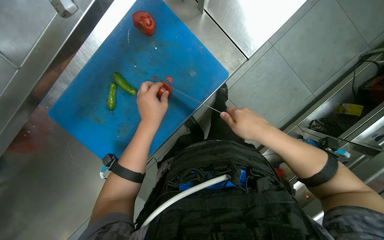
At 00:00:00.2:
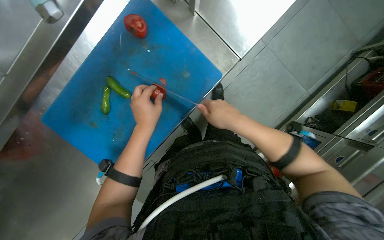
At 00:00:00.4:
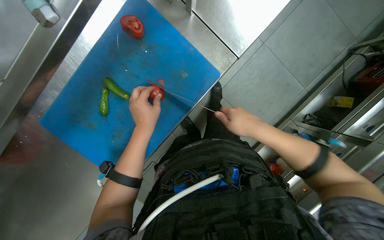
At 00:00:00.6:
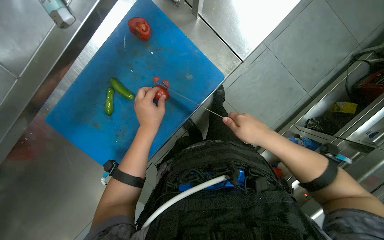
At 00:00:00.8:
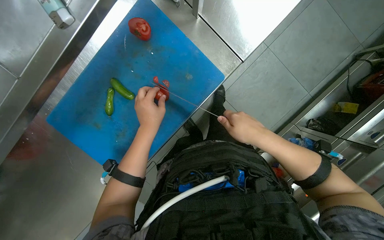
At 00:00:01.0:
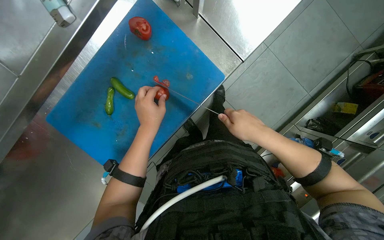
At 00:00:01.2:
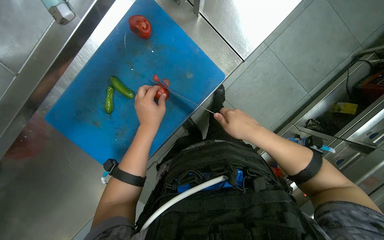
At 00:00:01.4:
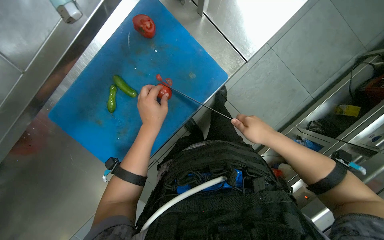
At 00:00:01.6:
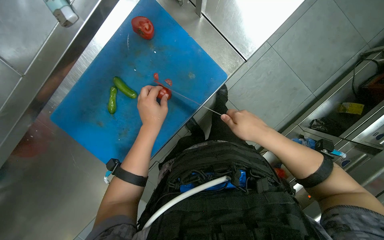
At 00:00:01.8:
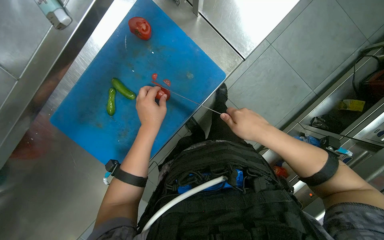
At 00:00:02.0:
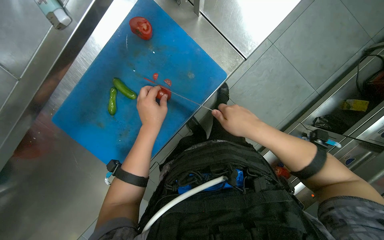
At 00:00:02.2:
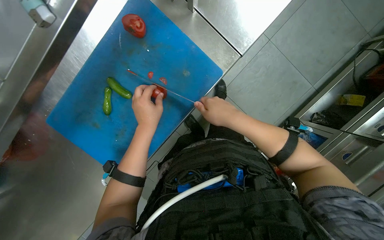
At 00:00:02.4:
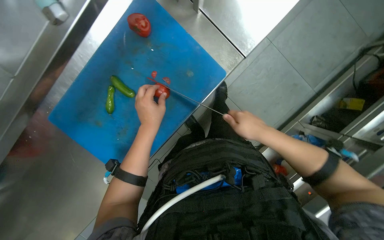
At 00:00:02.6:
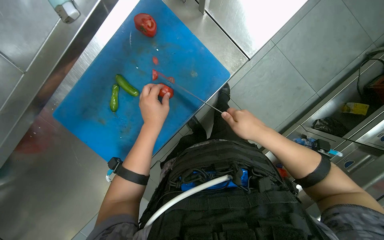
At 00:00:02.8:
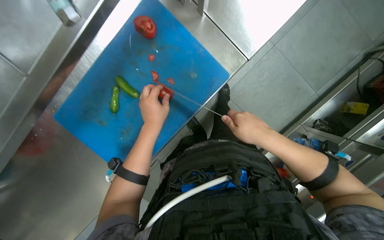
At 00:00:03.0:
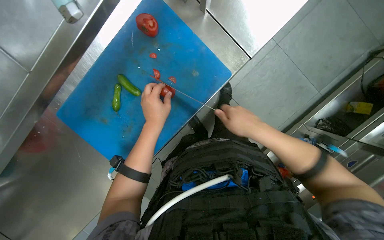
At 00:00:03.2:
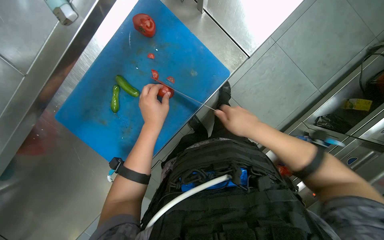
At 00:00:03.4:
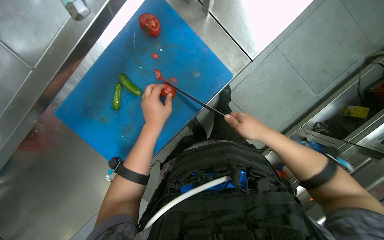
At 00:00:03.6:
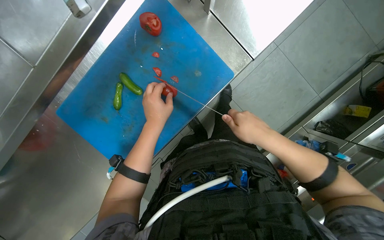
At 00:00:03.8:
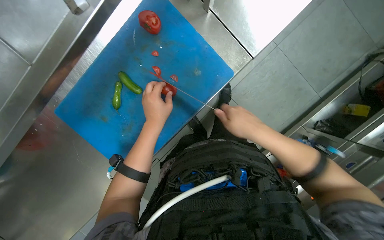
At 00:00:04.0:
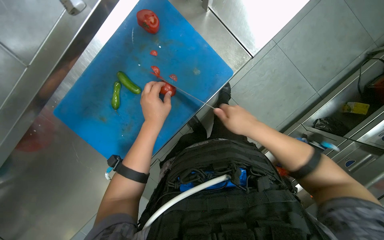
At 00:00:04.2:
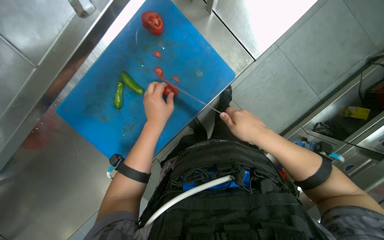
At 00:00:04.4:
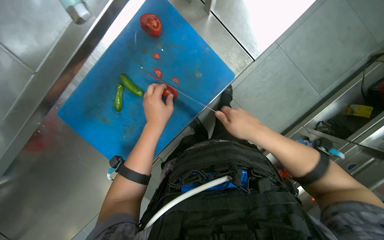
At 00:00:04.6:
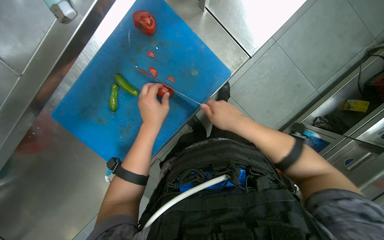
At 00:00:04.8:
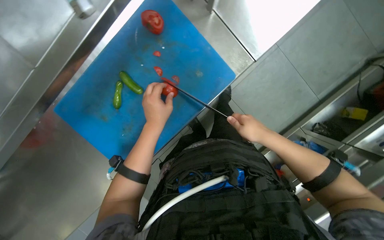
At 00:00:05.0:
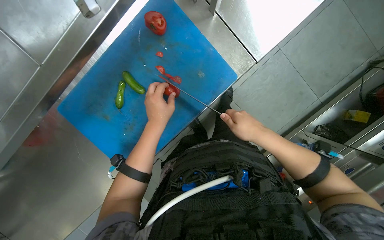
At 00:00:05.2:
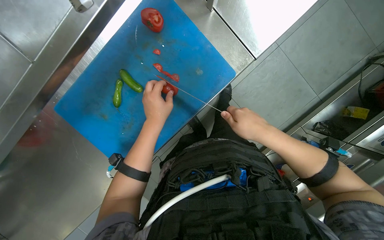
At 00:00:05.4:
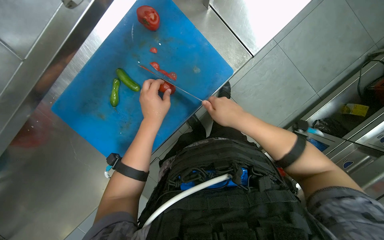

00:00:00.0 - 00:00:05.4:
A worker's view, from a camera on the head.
Job: preparing food.
The whole recording: Slicing tomato on cutting board. The worker slices a red tomato on a blue cutting board with a knife.
00:00:00.0 - 00:00:05.4: The hands are busy where they are.

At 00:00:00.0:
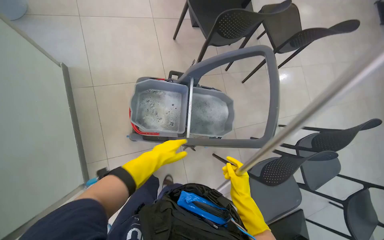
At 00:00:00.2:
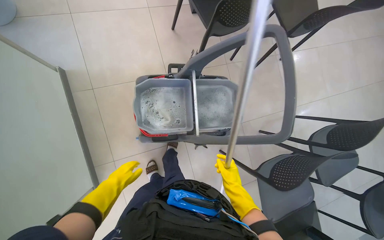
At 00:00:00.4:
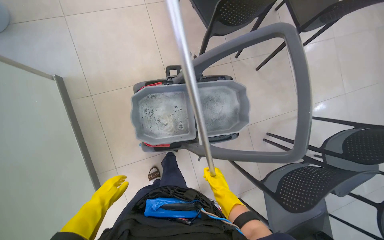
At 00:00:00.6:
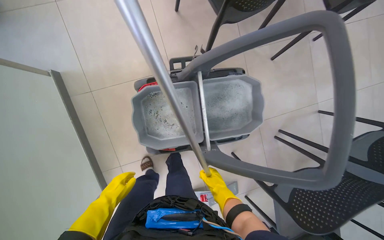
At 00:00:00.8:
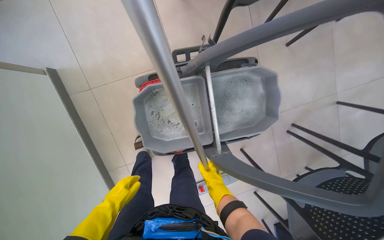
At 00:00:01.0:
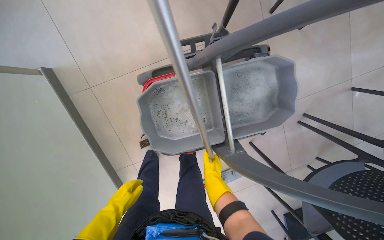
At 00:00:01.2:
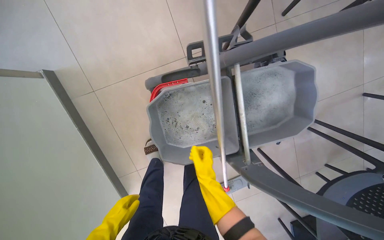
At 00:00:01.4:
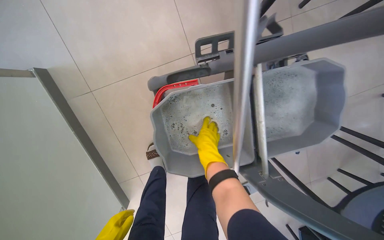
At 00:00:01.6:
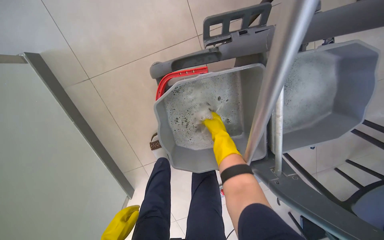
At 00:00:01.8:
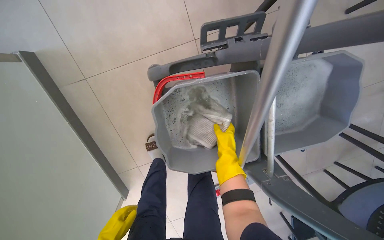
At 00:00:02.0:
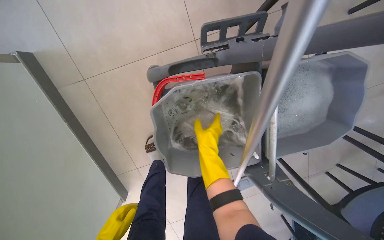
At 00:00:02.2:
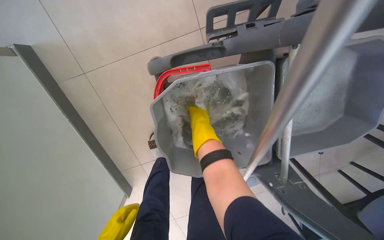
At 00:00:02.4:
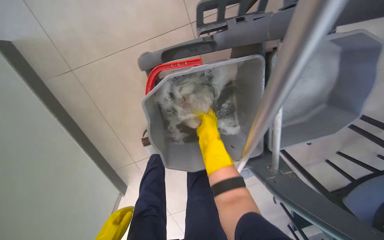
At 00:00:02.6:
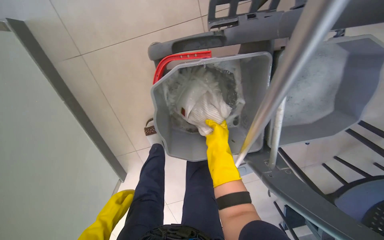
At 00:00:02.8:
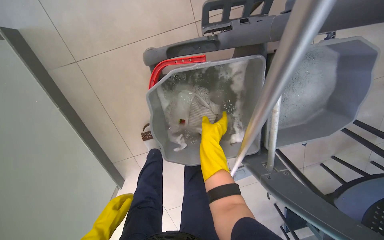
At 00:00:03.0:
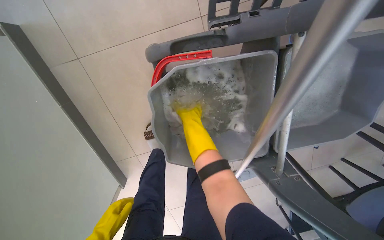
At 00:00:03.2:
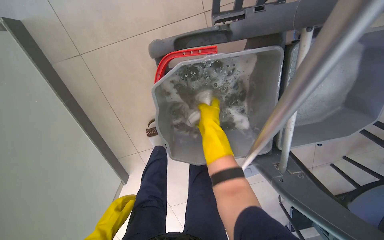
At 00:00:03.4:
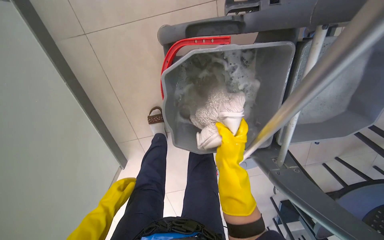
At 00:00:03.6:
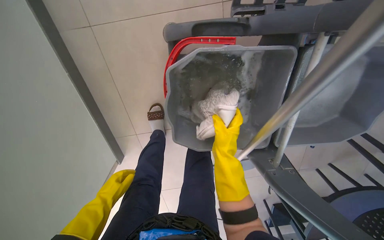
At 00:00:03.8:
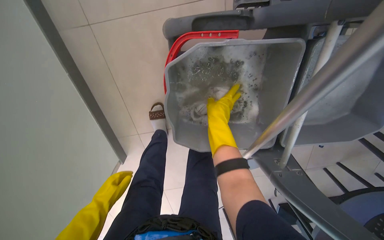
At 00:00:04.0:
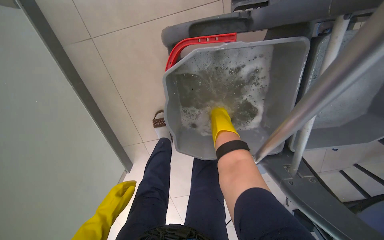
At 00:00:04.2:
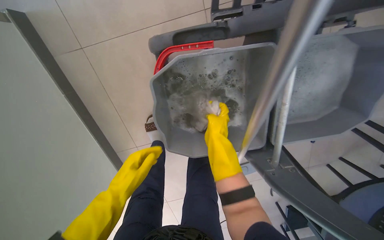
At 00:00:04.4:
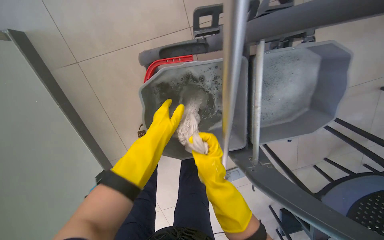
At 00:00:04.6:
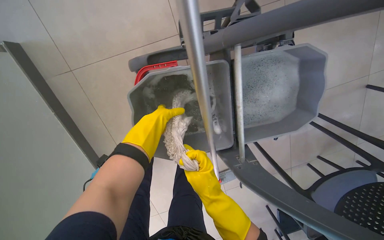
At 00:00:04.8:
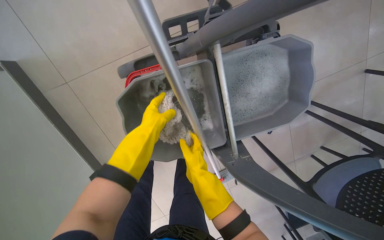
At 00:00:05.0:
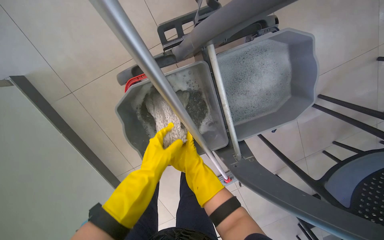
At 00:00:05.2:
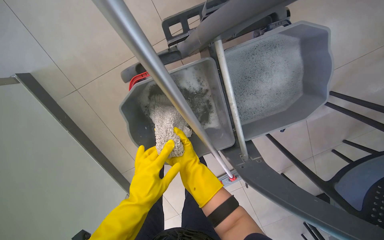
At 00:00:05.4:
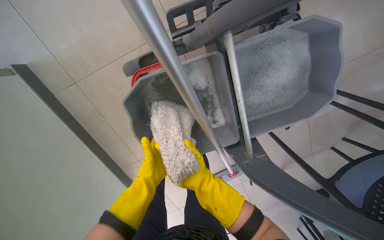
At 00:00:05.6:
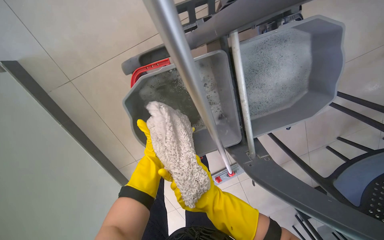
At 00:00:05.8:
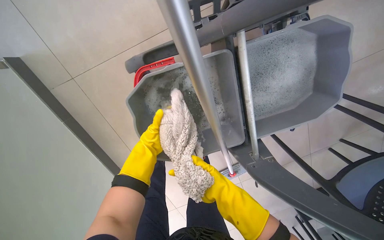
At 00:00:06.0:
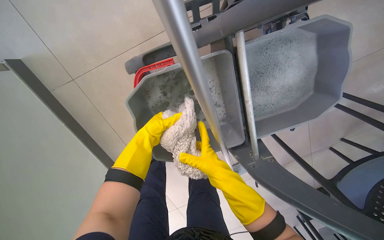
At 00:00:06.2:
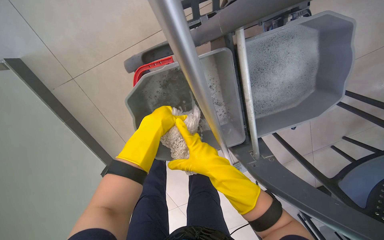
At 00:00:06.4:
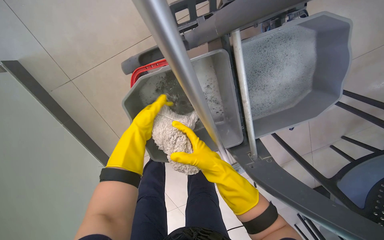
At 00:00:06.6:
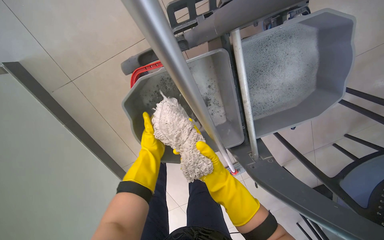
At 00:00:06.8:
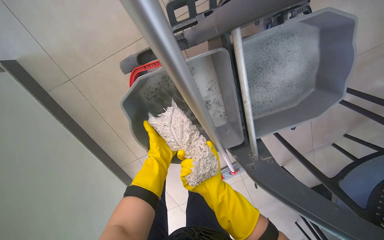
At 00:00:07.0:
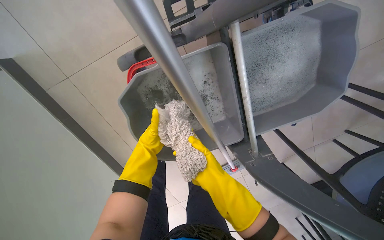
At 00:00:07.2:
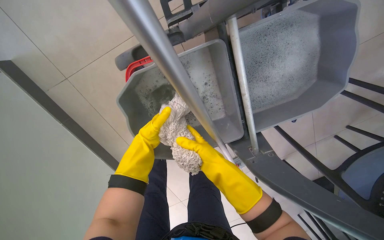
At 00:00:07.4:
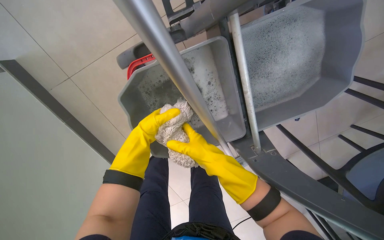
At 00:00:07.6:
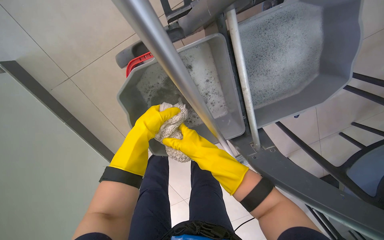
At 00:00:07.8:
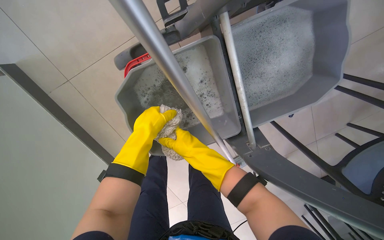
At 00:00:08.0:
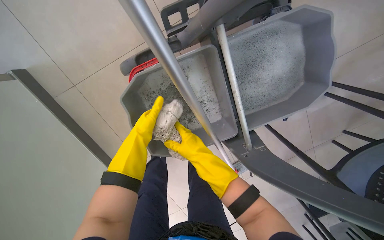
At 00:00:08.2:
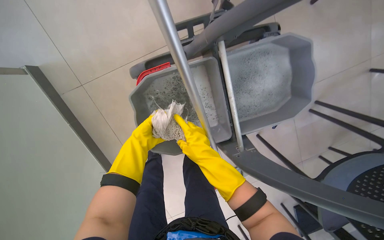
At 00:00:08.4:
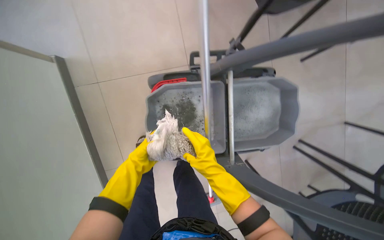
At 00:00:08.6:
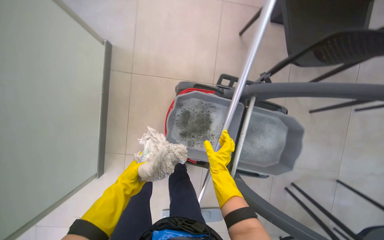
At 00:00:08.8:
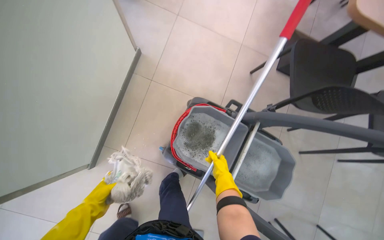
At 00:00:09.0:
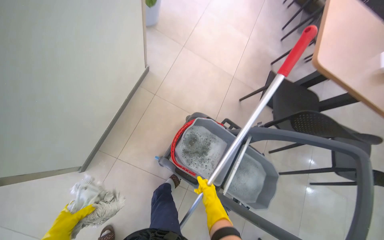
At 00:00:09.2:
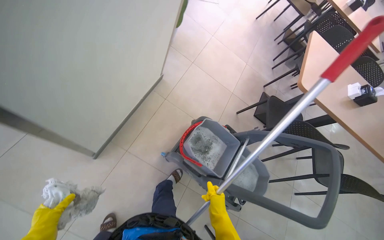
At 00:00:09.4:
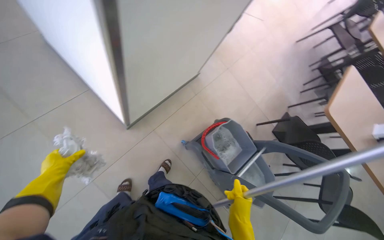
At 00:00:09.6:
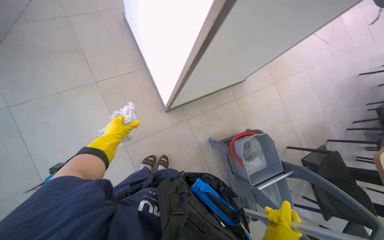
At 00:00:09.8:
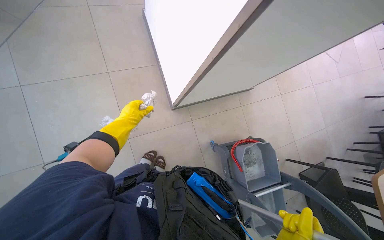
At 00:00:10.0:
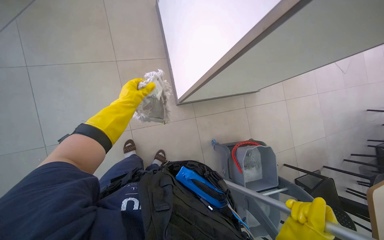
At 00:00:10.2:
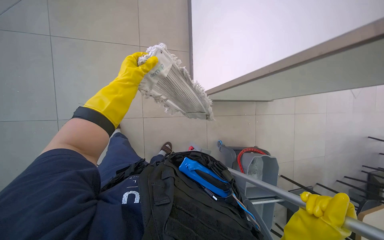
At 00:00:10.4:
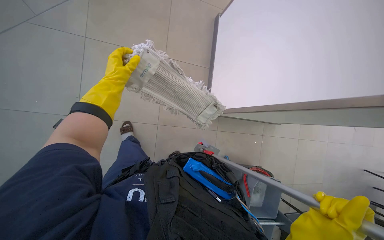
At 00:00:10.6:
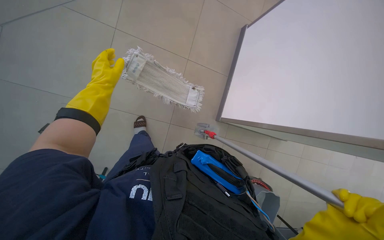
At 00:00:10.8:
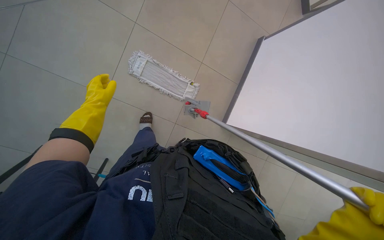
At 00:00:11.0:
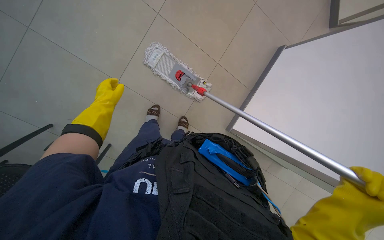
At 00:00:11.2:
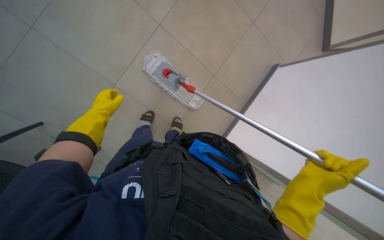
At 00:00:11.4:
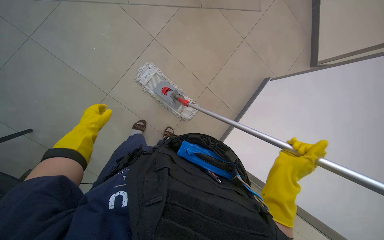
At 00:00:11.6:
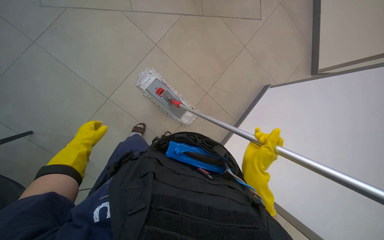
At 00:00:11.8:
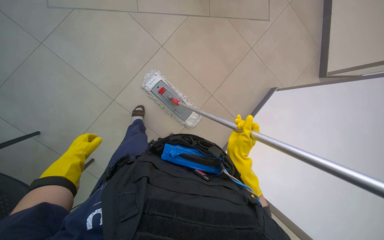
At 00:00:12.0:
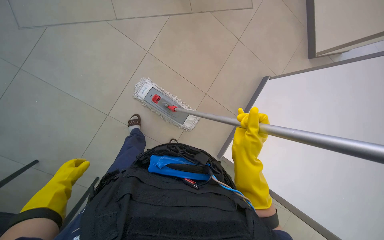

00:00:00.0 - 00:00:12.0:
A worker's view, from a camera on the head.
Job: preparing cleaning supplies.
The whole recording: Managing cleaning equipment and items. The worker detaches a mop head, places it in the cleaning cart, wrings out a cloth, and attaches it to the mop handle.
00:00:00.0 - 00:00:01.6: The wearer moves some 60 cm. The view tips downward by some 25 degrees.
00:00:01.6 - 00:00:03.0: The right hand is displaced to the left by approximately 10 cm.
00:00:03.0 - 00:00:04.4: The right hand moves up and down the picture over roughly 15 cm, changing direction 2 times. The left hand moves to the right and up the picture, roughly 30 cm.
00:00:04.4 - 00:00:06.0: The right hand travels farther from the camera and back again, some 10 cm each way.
00:00:06.0 - 00:00:07.6: The left hand goes nearer and farther, some 15 cm each way, reversing 2 times.
00:00:07.6 - 00:00:09.0: The head travels some 60 cm. The camera sweeps to the right, by some 15 degrees. The view tilts some 45 degrees upward. Everything in view rotates about 55 degrees clockwise.
00:00:09.0 - 00:00:10.4: The camera is carried about 70 cm. The scene turns roughly 60 degrees clockwise in the picture.
00:00:10.4 - 00:00:12.0: The camera pitches upward, by approximately 15 degrees. The left hand goes about 30 cm down the picture.

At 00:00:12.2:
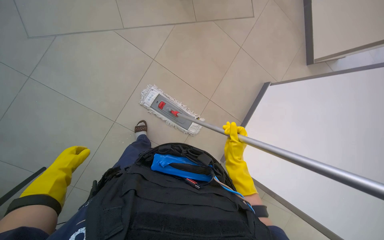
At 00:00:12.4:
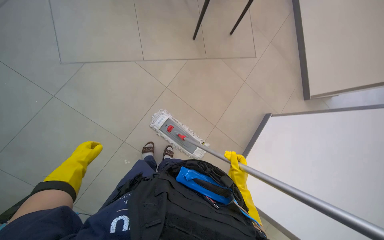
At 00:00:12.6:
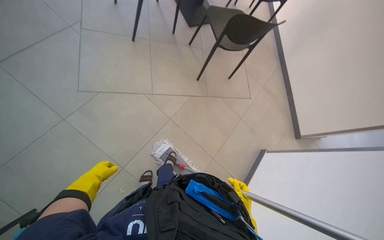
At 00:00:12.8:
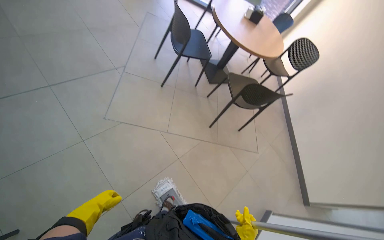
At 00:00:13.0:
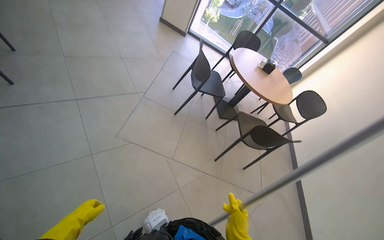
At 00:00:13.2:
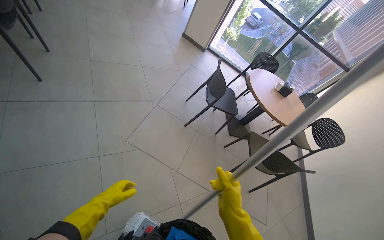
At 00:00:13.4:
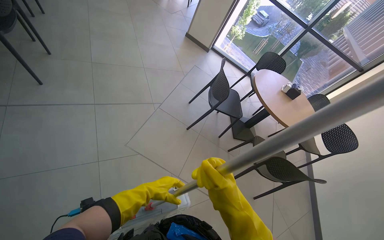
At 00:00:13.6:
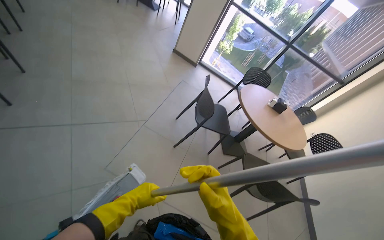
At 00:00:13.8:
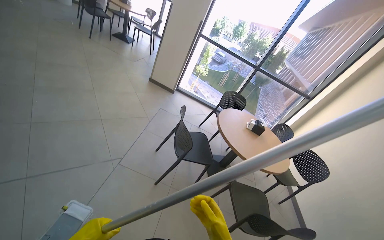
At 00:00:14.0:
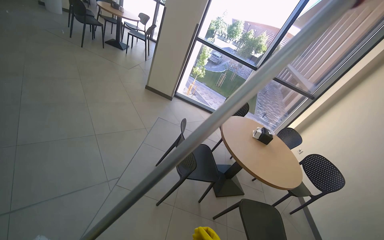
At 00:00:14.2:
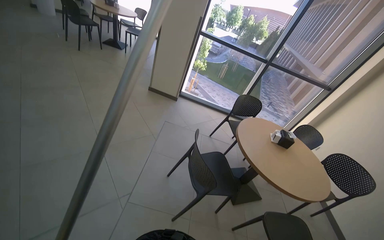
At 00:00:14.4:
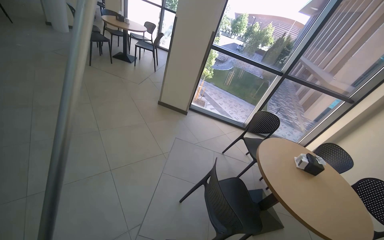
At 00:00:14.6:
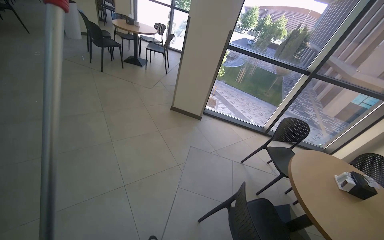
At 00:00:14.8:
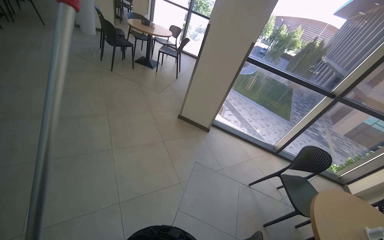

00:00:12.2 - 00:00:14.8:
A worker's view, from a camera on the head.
Job: preparing cleaning supplies.
The whole recording: Managing cleaning equipment and items. The worker detaches a mop head, places it in the cleaning cart, wrings out a cloth, and attaches it to the mop handle.
00:00:12.2 - 00:00:13.4: The wearer looks roughly 55 degrees further upward. The scene rotates clockwise by about 35 degrees.
00:00:13.4 - 00:00:14.8: The camera is carried about 1 m. The view tips upward by approximately 10 degrees.
